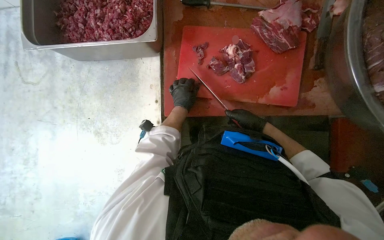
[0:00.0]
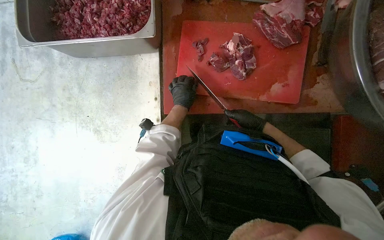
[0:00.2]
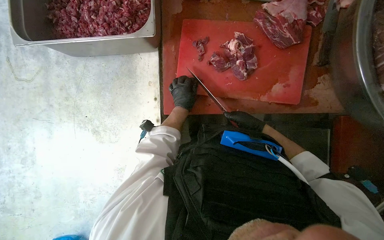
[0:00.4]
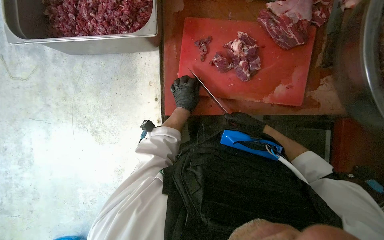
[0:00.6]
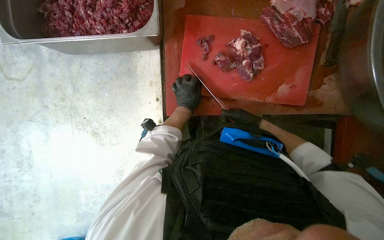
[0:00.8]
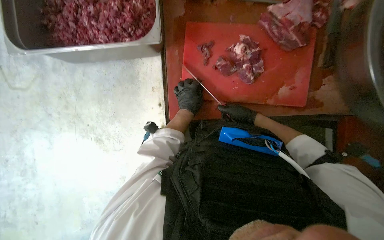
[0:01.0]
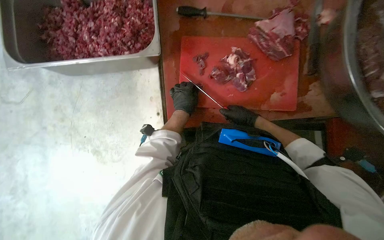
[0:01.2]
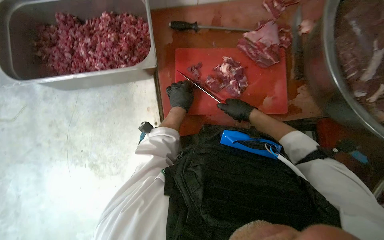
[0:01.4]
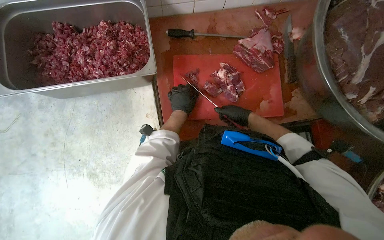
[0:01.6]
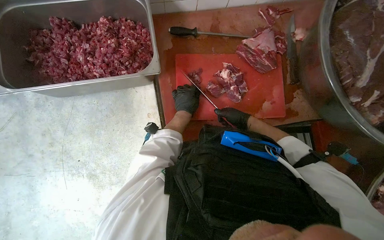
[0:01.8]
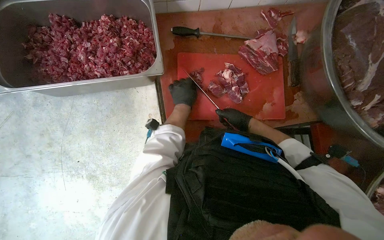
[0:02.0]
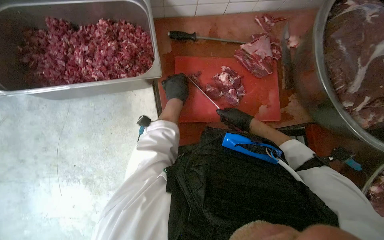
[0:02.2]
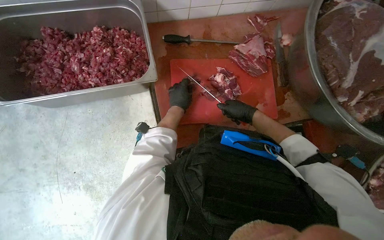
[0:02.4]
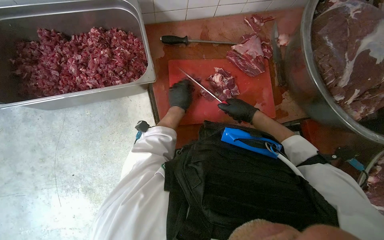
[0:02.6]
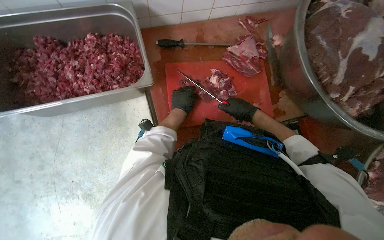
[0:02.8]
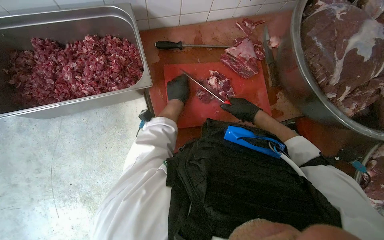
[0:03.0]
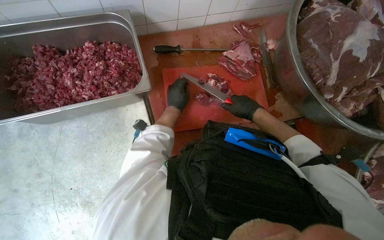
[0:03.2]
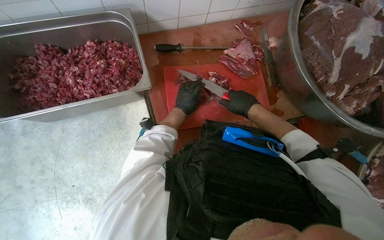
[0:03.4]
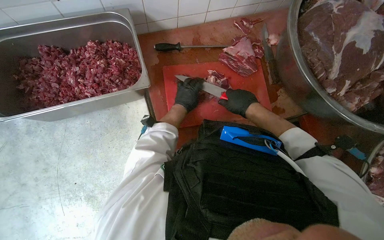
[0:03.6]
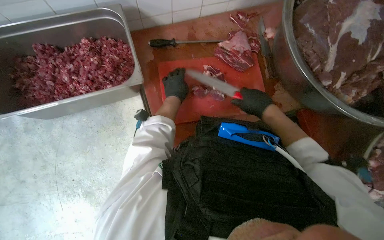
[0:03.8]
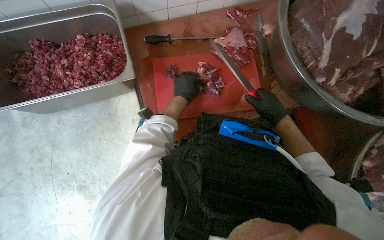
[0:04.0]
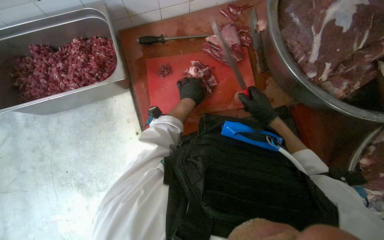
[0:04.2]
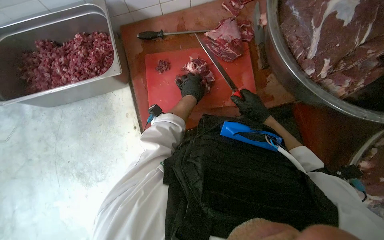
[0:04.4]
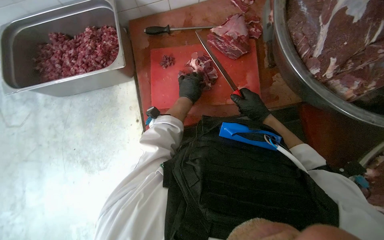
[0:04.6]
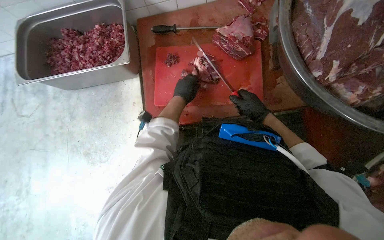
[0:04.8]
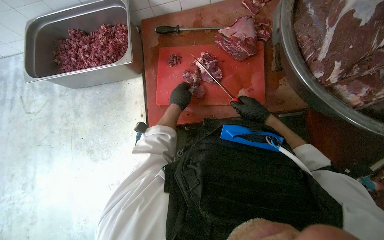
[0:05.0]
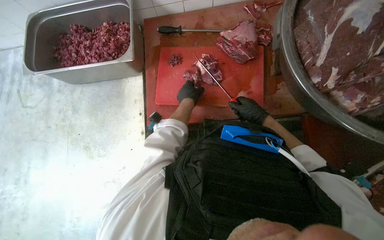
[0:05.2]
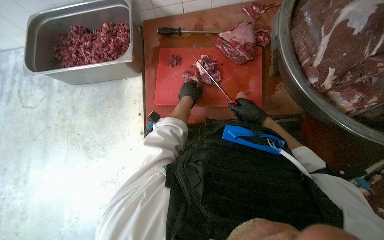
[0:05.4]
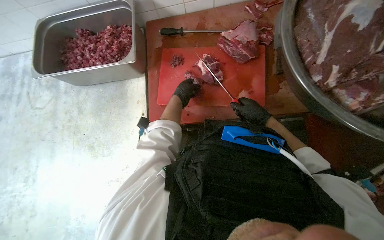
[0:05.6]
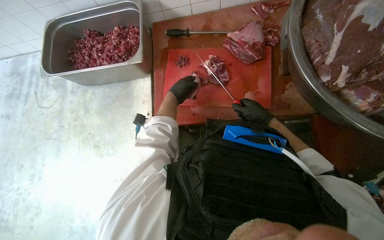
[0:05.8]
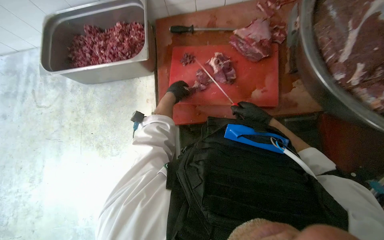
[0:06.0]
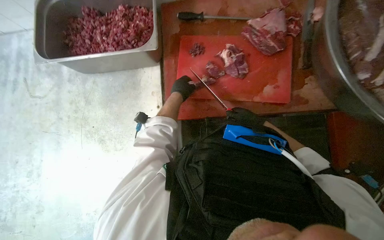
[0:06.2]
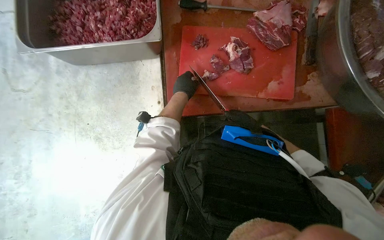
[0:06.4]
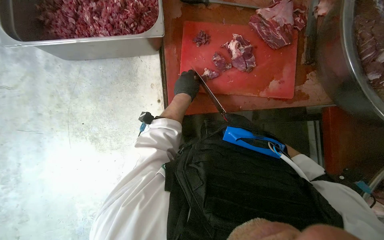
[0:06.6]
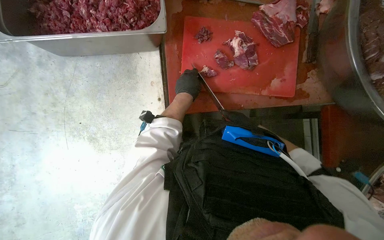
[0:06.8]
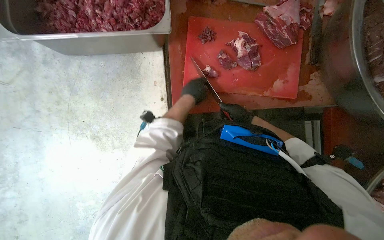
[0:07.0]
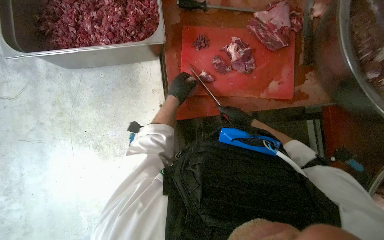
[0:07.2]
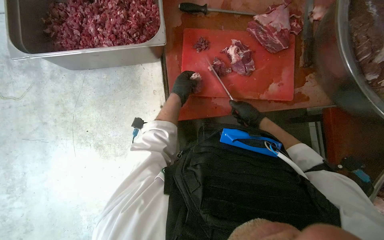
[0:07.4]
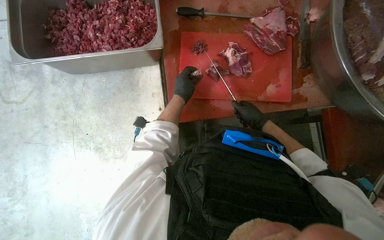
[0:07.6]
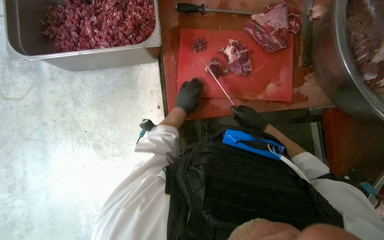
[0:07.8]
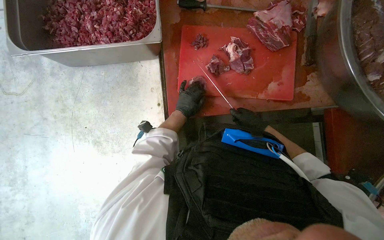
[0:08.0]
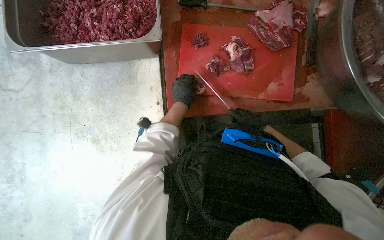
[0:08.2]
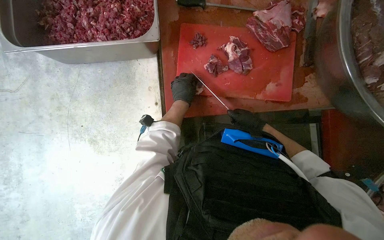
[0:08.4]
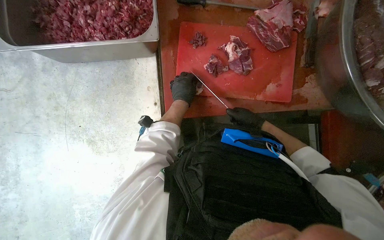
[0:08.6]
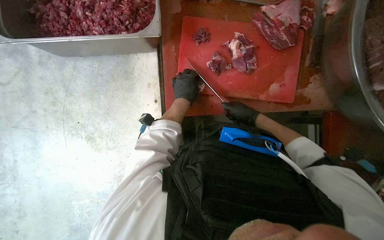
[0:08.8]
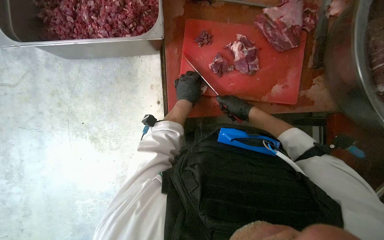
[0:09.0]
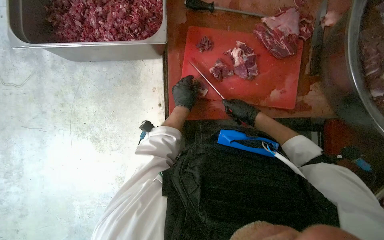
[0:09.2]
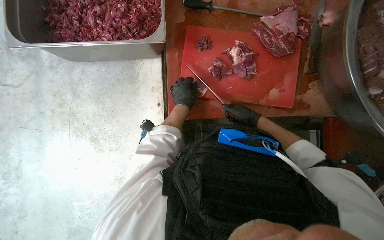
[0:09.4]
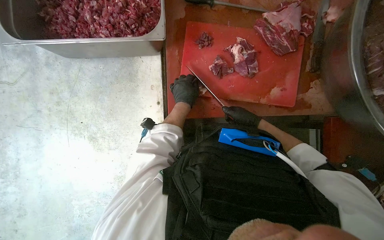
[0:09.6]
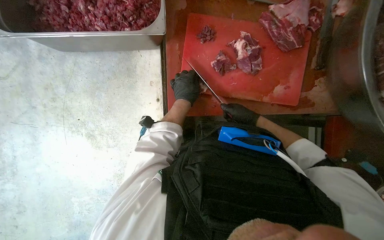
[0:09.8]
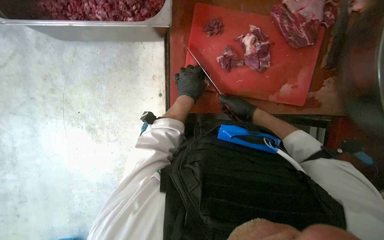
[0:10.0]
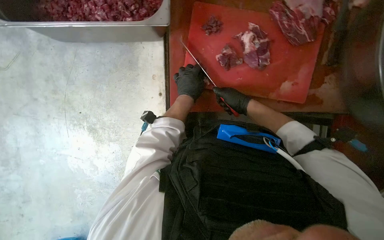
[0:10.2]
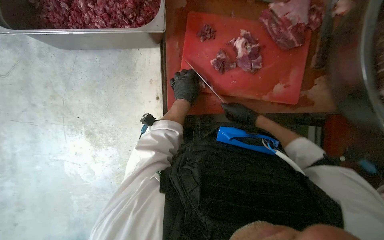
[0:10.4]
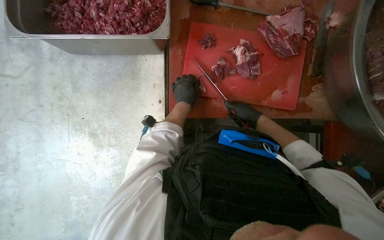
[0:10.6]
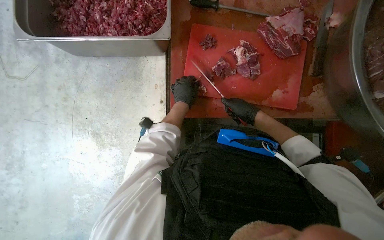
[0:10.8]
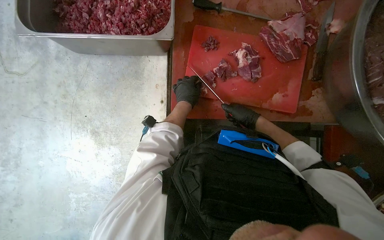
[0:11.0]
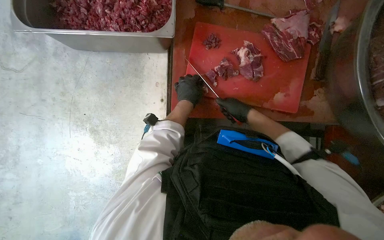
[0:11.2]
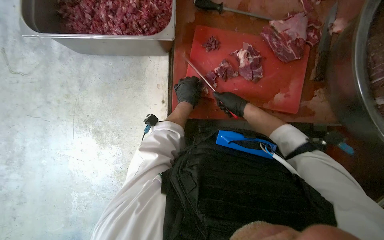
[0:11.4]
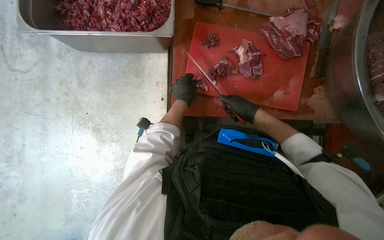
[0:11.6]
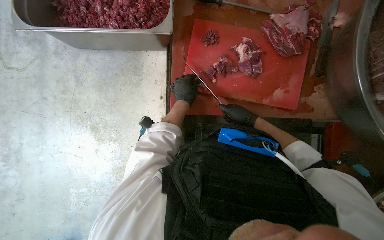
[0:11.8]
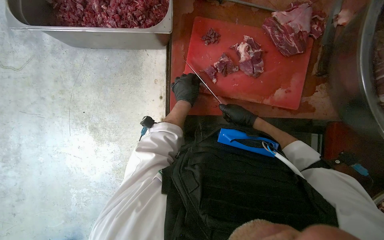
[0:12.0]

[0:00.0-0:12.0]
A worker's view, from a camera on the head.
Job: preparing food.
The whole recording: Cutting meat on a board. The worker cuts pieces of meat on a red chopping board with a knife.
1.6 to 3.0 s: The right hand is displaced nearer to the camera by roughly 10 cm.
4.4 to 6.0 s: The left hand shifts approximately 15 cm to the left.
6.0 to 7.6 s: The right hand moves about 25 cm farther from the camera and comes back.
9.0 to 12.0 s: The hands make small movements and keep their place.

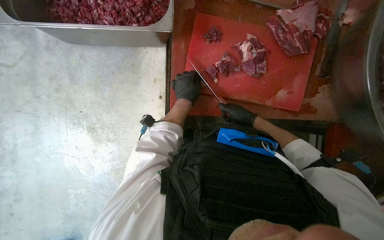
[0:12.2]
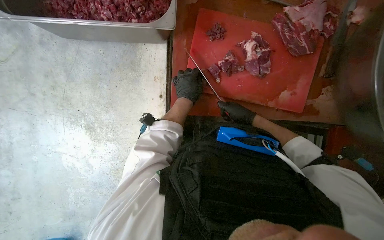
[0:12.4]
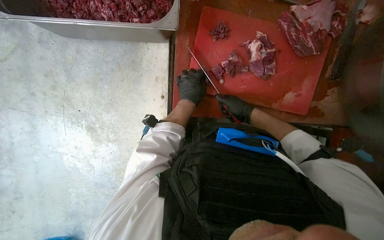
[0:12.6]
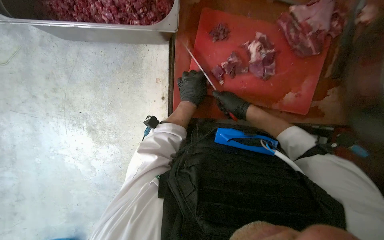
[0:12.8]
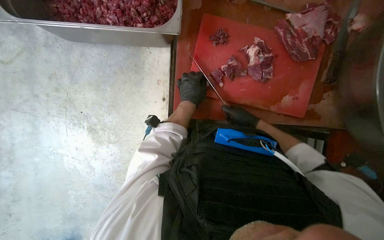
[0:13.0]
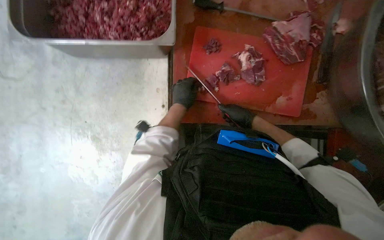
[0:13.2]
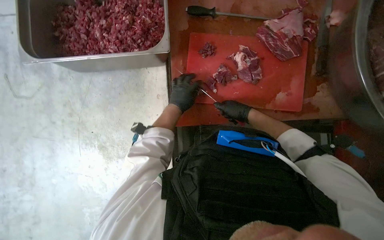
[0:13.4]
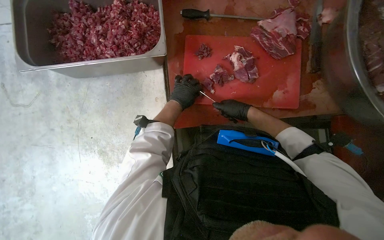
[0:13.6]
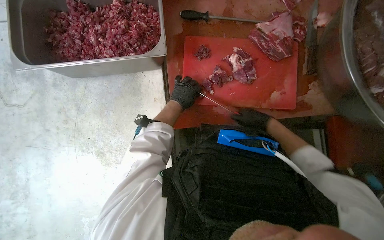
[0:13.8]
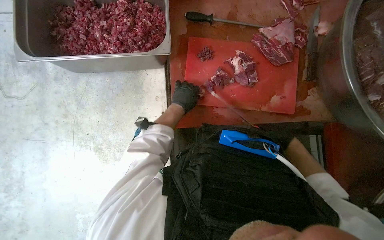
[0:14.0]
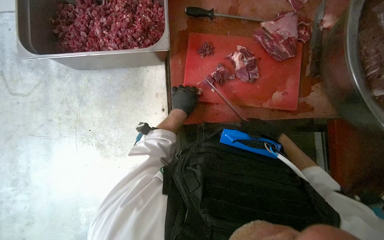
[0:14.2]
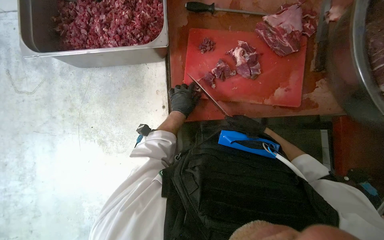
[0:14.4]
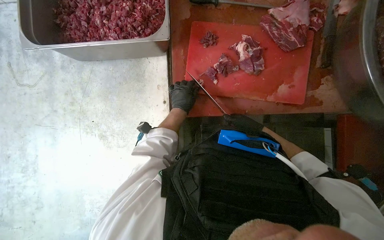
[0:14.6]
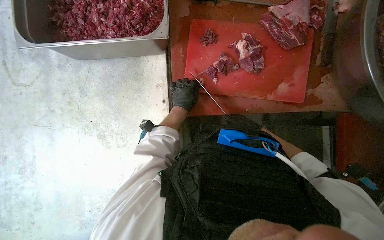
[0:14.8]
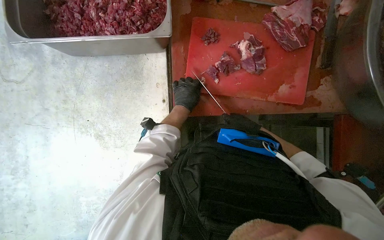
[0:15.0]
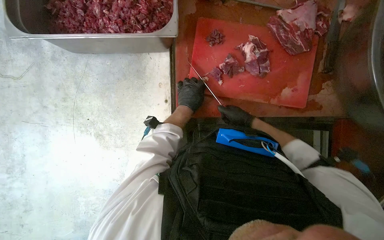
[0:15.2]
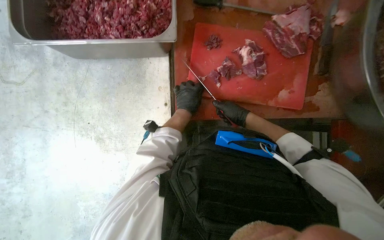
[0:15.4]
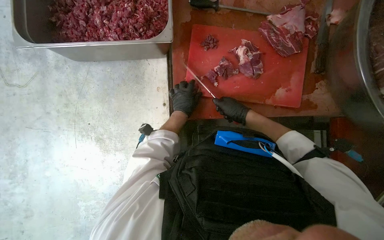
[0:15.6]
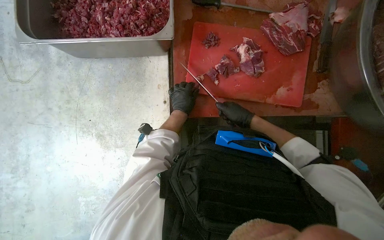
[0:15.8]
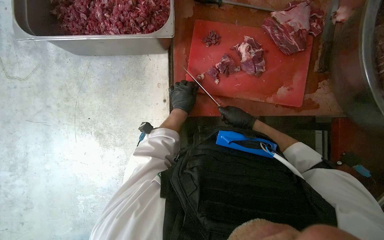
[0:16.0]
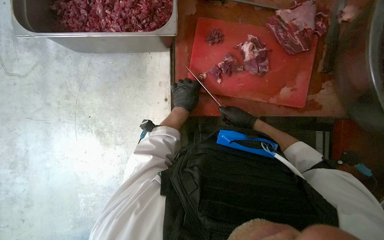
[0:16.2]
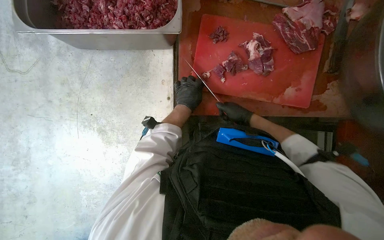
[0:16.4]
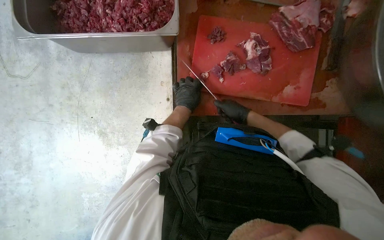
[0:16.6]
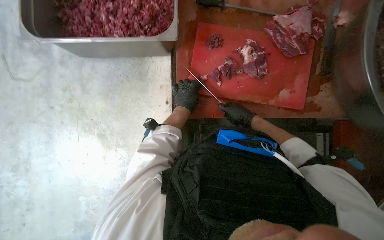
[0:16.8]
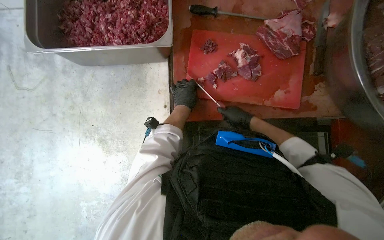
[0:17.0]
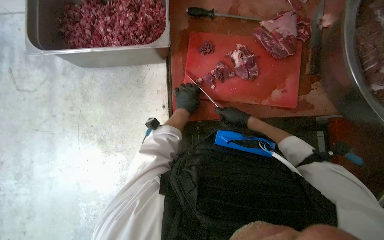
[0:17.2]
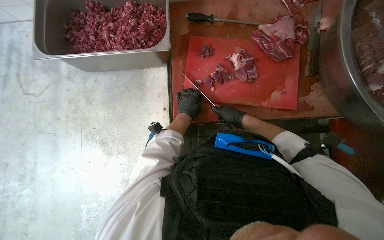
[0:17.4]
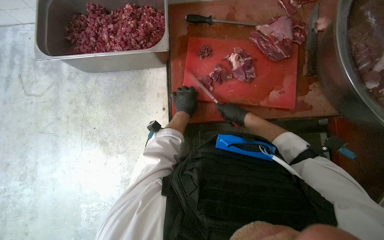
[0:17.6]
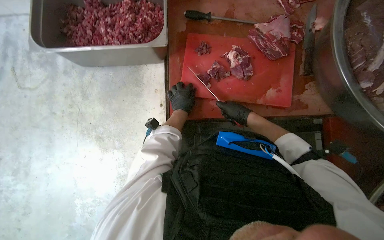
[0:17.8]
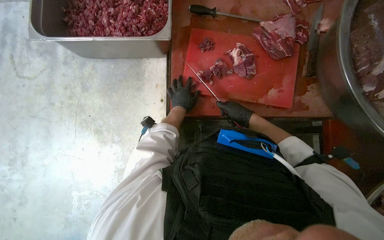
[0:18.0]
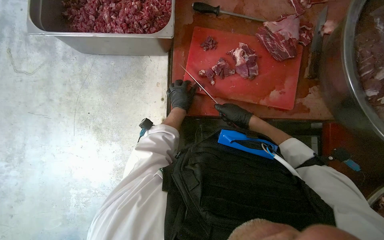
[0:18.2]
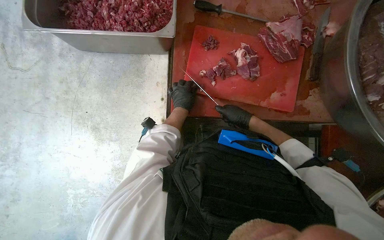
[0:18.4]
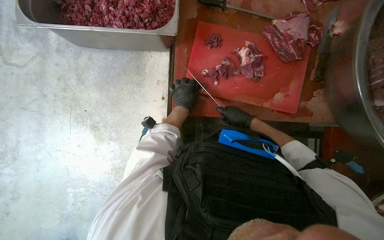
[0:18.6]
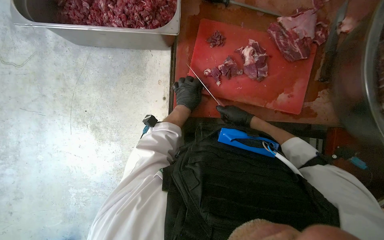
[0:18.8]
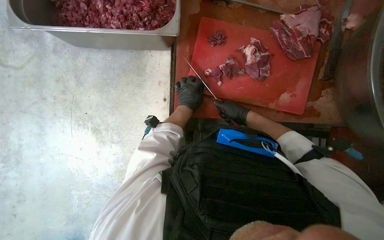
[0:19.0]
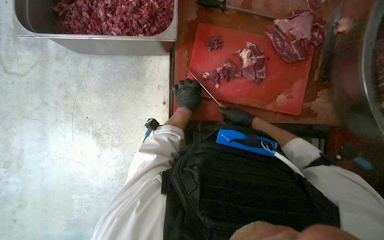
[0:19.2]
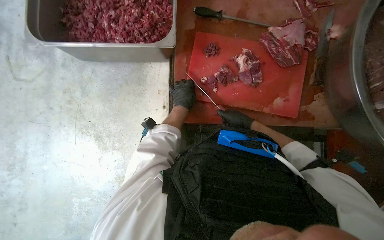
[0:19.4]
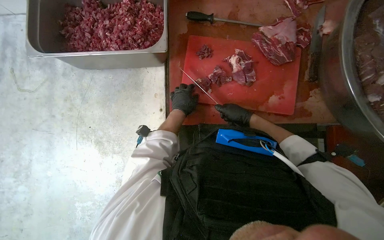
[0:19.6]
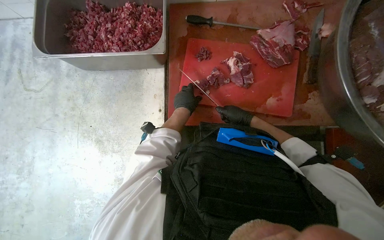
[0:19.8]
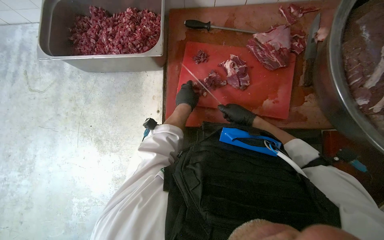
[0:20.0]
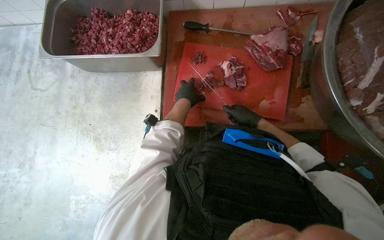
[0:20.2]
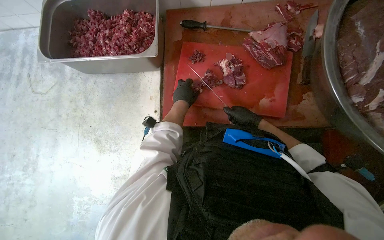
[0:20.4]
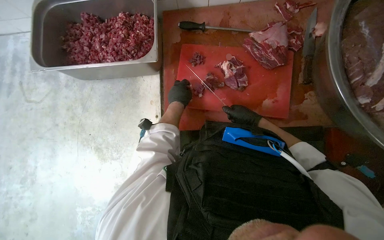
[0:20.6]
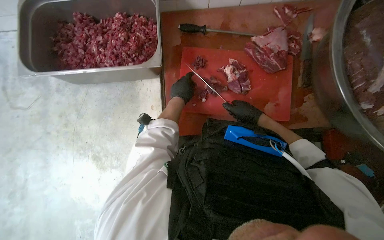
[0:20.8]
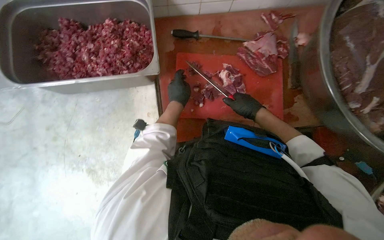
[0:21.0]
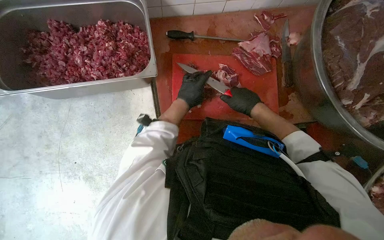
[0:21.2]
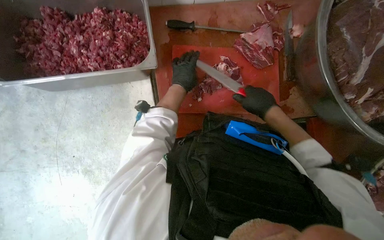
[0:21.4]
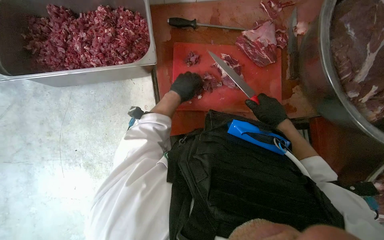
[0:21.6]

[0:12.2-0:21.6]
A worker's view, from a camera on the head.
Job: preparing food.
The whole recording: Cutting meat on a board. The worker cuts pieces of meat on a red chopping board with a knife.
12.2 to 13.8 s: The hands work in one place, with small movements.
15.4 to 18.4 s: The hands make small movements and keep their place.
18.4 to 20.0 s: The left hand is displaced nearer to the camera by about 10 cm.
20.0 to 21.6 s: The right hand goes about 10 cm nearer to the camera.
